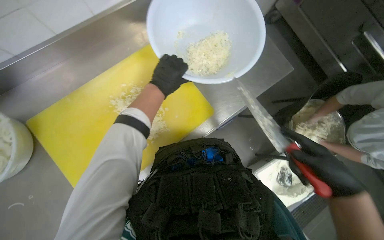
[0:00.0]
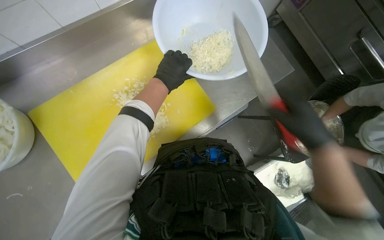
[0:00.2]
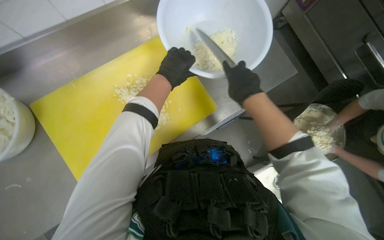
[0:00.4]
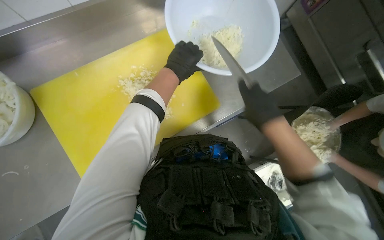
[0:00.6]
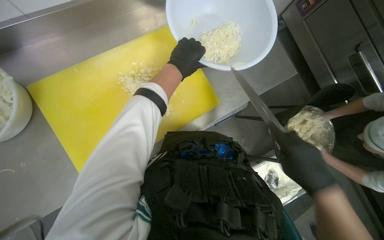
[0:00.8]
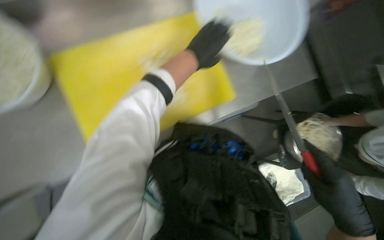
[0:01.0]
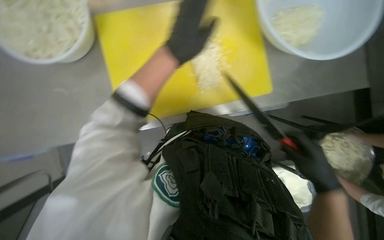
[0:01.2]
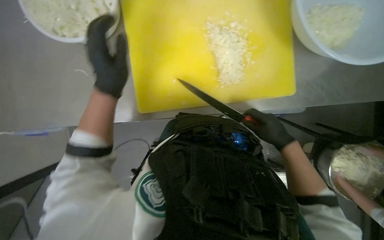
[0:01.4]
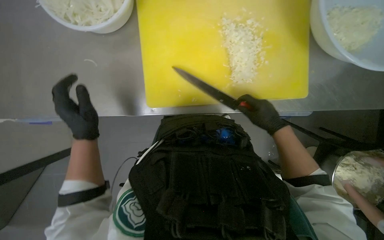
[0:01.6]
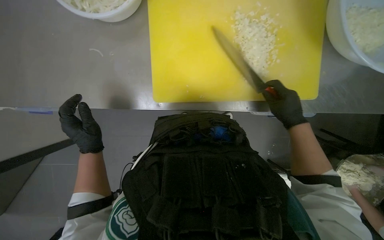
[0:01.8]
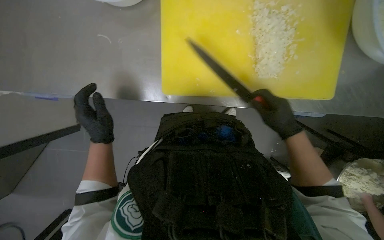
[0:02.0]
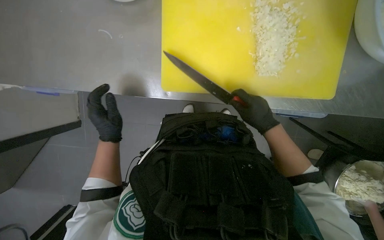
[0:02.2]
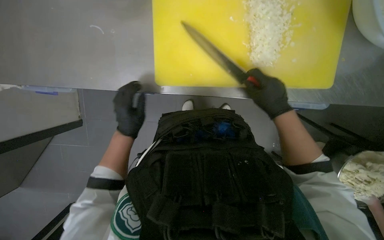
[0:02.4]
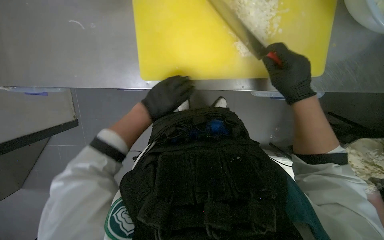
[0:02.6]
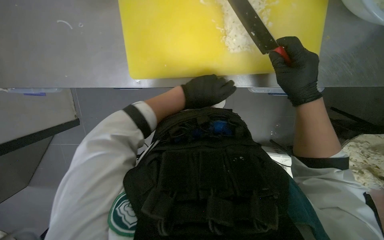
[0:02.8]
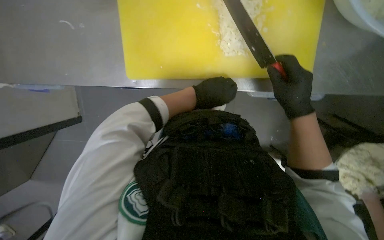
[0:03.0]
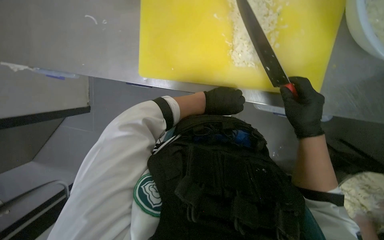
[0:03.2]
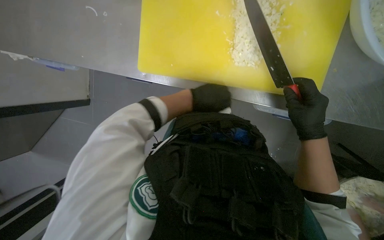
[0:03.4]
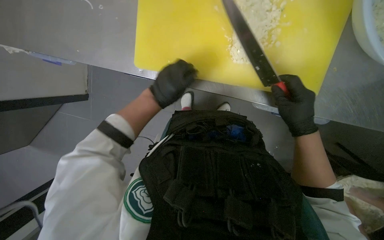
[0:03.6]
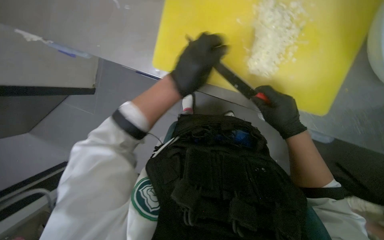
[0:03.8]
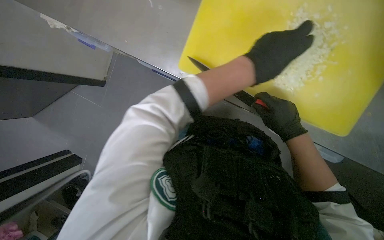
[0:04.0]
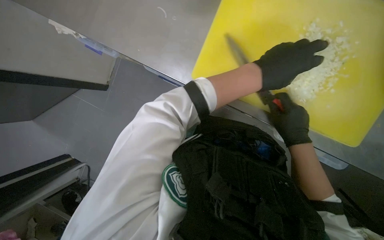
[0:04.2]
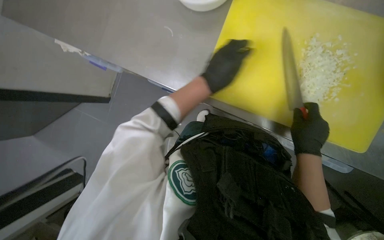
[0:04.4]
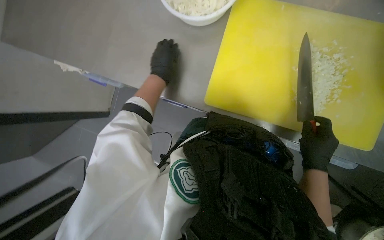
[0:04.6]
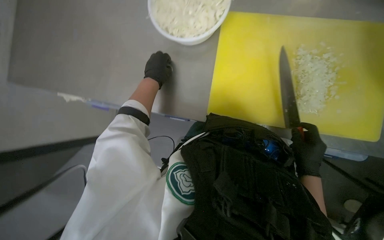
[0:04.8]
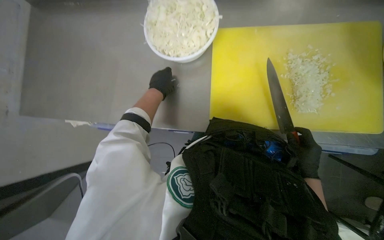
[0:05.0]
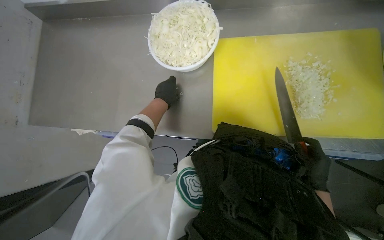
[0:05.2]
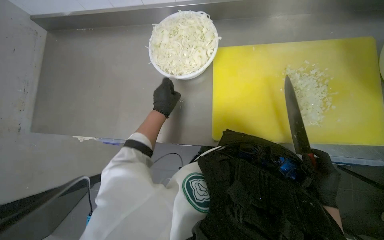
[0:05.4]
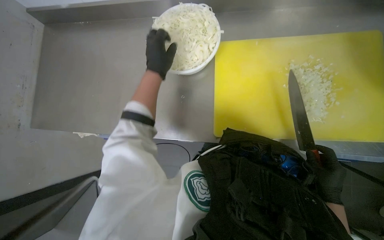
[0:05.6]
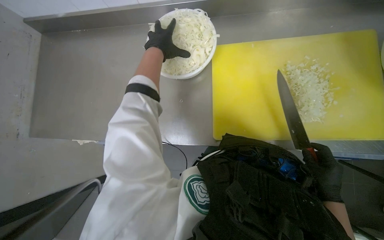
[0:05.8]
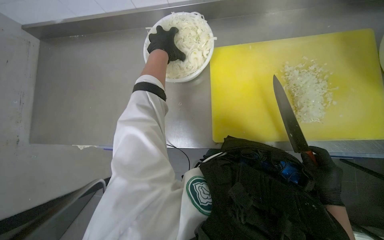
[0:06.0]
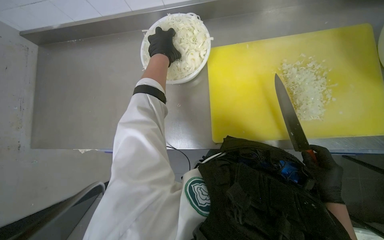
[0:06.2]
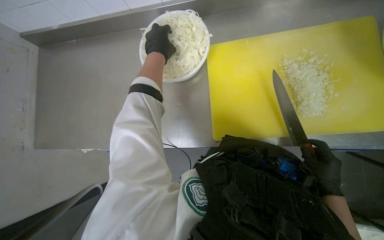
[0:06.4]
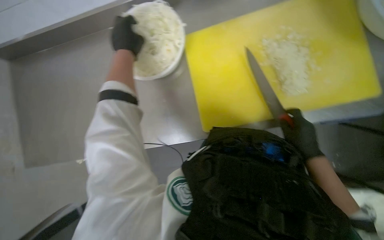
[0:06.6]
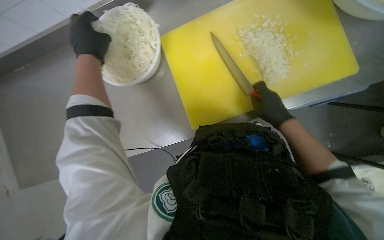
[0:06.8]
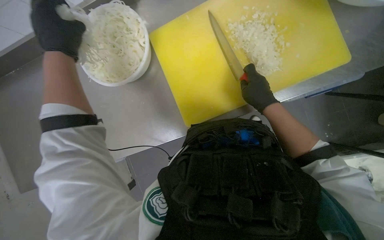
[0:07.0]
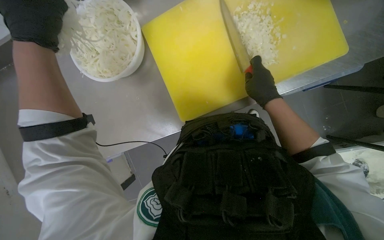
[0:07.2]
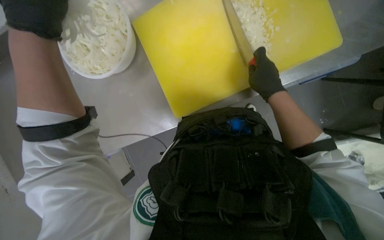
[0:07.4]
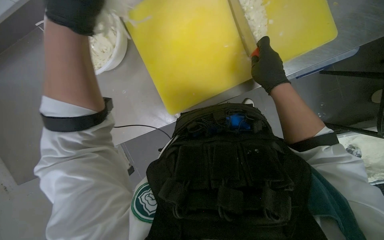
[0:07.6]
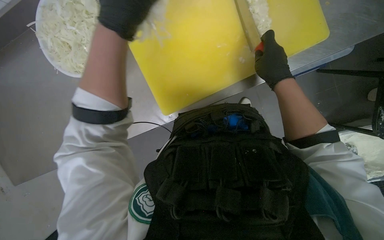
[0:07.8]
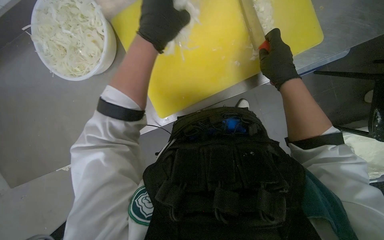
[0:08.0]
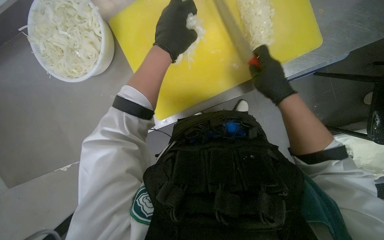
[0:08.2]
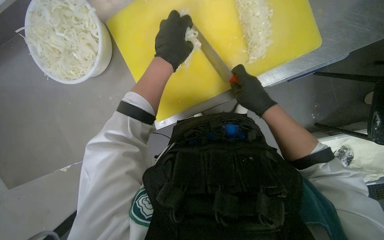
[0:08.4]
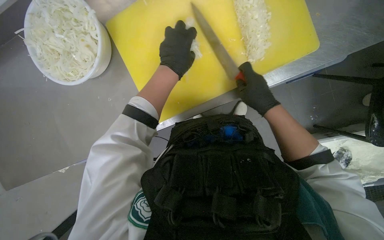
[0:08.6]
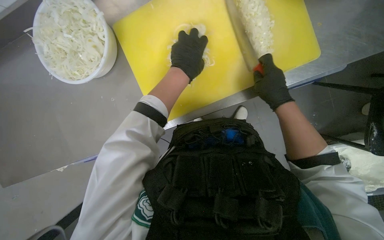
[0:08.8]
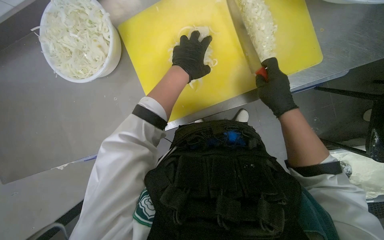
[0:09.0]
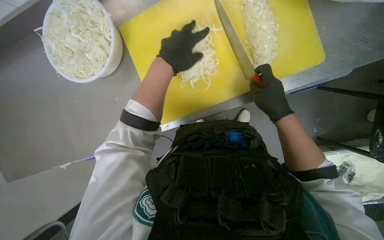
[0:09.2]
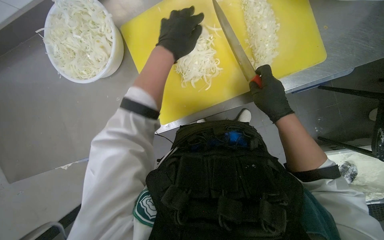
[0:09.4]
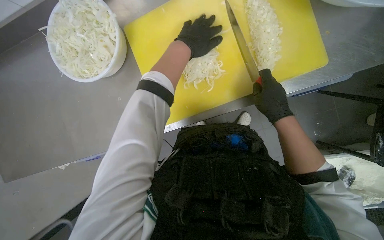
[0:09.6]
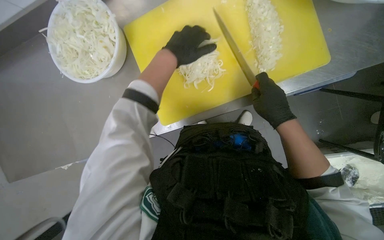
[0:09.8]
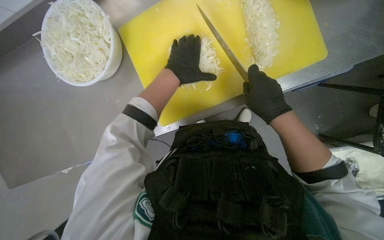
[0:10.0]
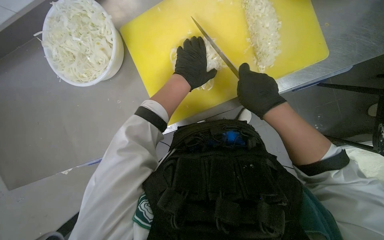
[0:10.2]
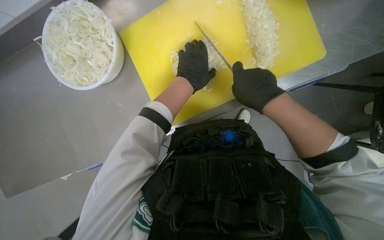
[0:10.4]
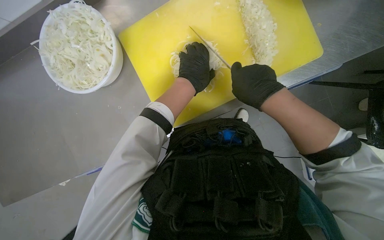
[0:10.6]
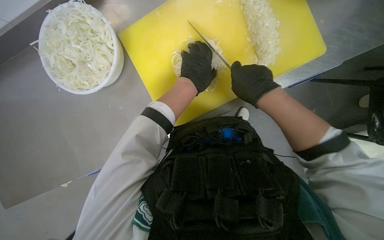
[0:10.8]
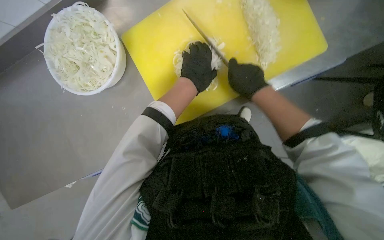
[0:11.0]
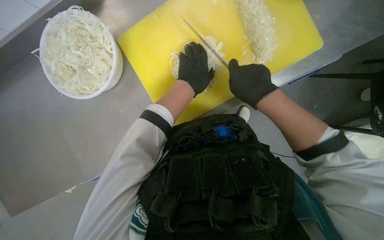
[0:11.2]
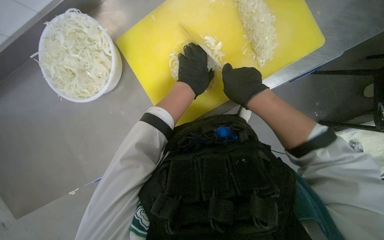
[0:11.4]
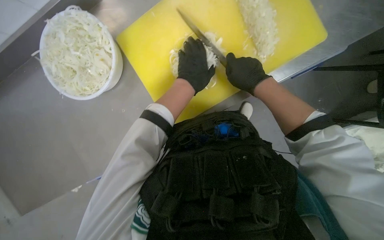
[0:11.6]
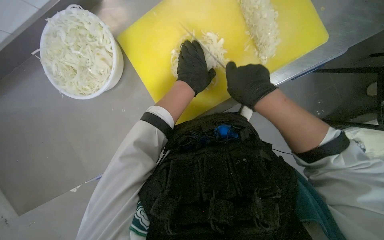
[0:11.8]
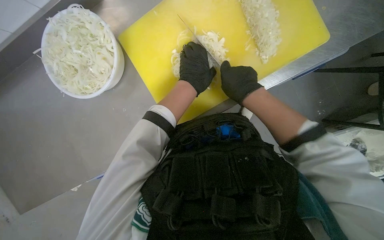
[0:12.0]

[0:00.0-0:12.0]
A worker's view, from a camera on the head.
Job: preparing food.
The whole recording: Chopping onions. The worker continues chopping onions on a yellow cutting board, then transfers them to a bowl and gets more onions to chop.
0:00.0 to 0:01.6: The left hand travels down the picture and to the left by roughly 40 cm; the right hand swings up and down the picture, about 25 cm each way, with 2 reversals.
0:01.6 to 0:03.0: The left hand shifts some 25 cm to the right.
0:03.0 to 0:04.4: The scene rotates clockwise by about 30 degrees. The left hand goes to the right and returns, some 10 cm each way.
0:04.4 to 0:06.0: The view tips upward by about 20 degrees. The left hand moves up the picture and to the left, some 30 cm; the right hand moves down the picture, approximately 10 cm.
0:06.0 to 0:07.6: The wearer looks about 15 degrees further downward. The left hand goes approximately 10 cm nearer to the camera. Meanwhile the right hand heads up the picture, covering some 10 cm.
0:07.6 to 0:09.0: The left hand travels to the right and farther from the camera by some 25 cm.
0:09.0 to 0:10.4: The right hand is displaced to the left by some 10 cm.
0:10.4 to 0:12.0: The hands work in one place, with small movements.

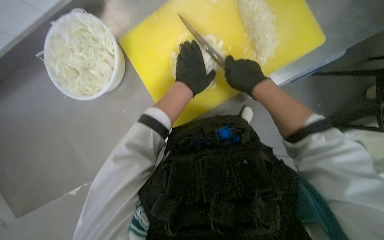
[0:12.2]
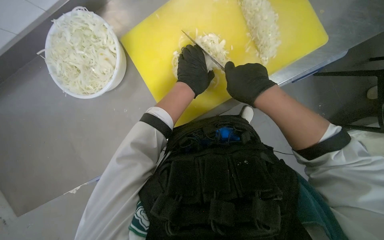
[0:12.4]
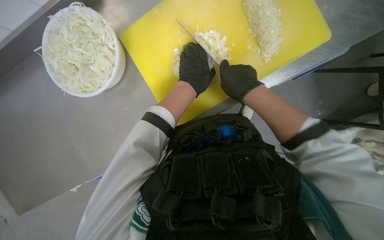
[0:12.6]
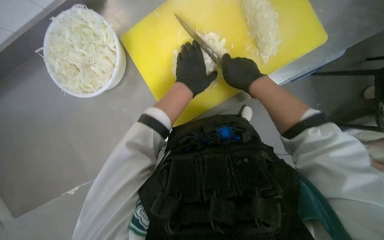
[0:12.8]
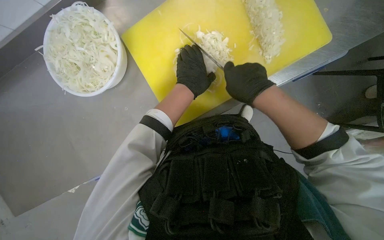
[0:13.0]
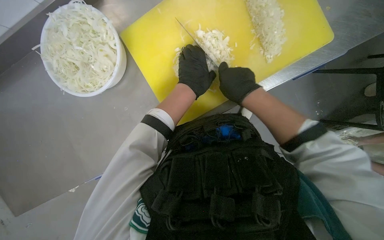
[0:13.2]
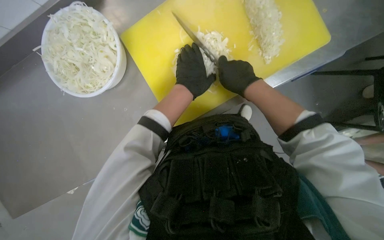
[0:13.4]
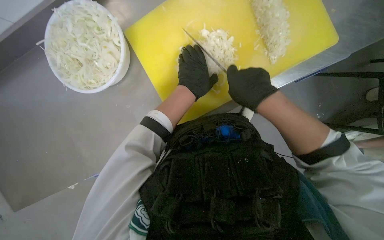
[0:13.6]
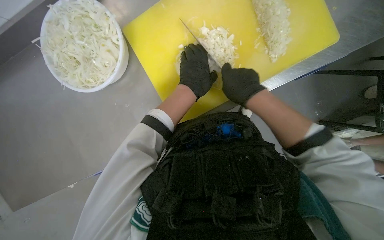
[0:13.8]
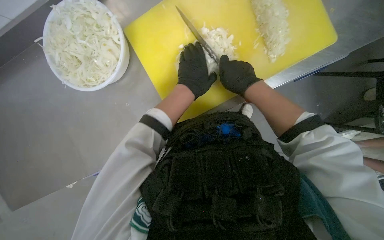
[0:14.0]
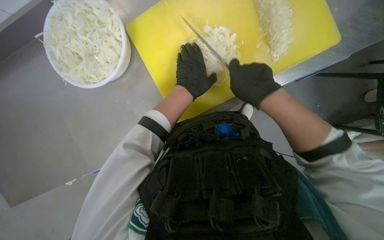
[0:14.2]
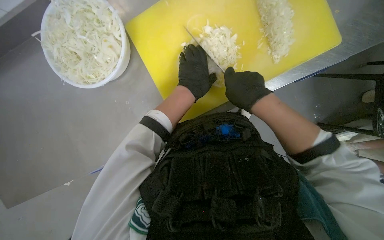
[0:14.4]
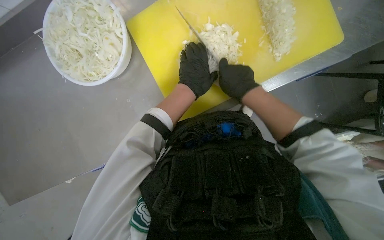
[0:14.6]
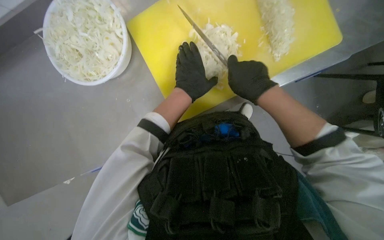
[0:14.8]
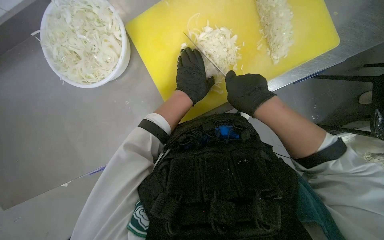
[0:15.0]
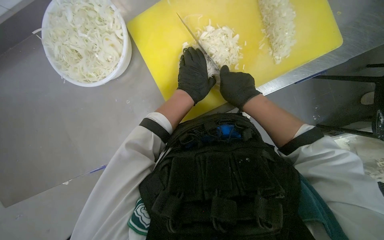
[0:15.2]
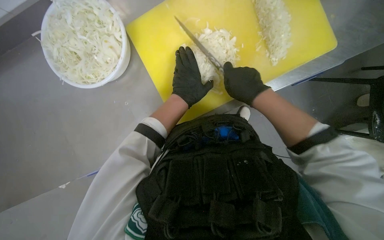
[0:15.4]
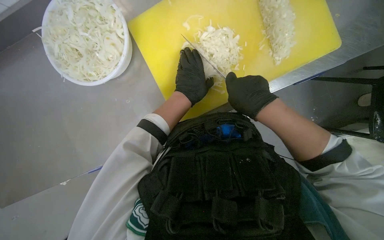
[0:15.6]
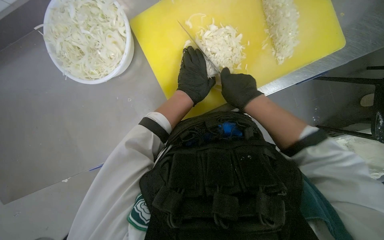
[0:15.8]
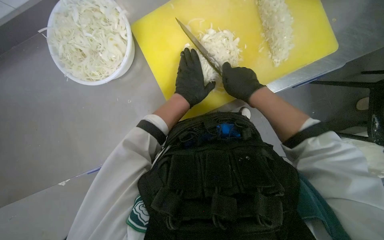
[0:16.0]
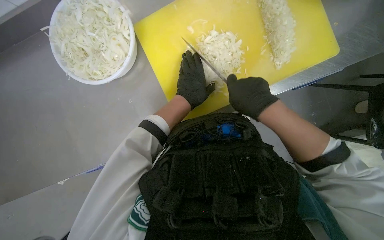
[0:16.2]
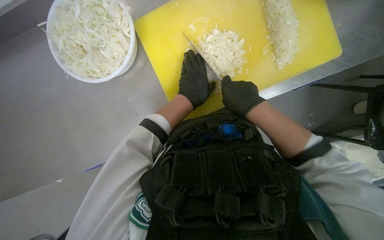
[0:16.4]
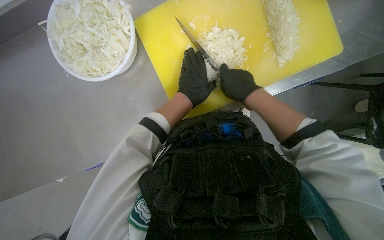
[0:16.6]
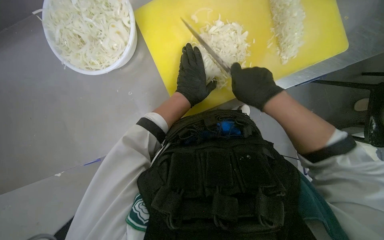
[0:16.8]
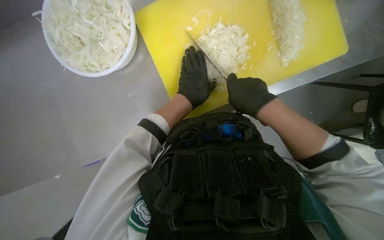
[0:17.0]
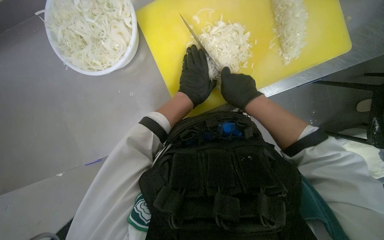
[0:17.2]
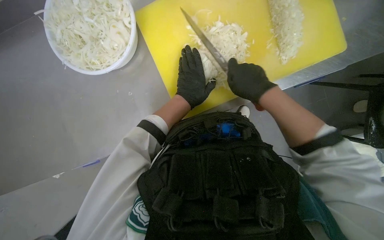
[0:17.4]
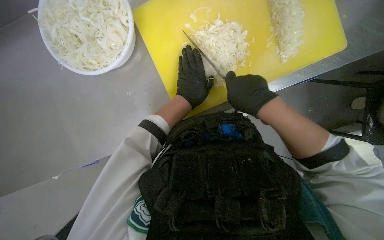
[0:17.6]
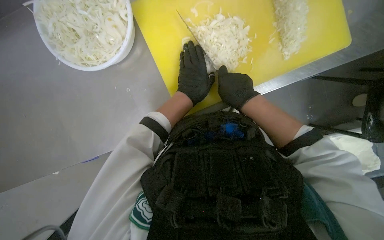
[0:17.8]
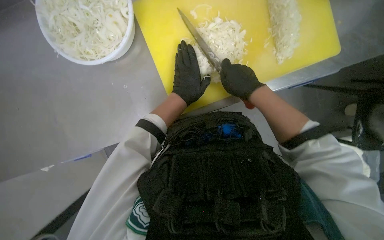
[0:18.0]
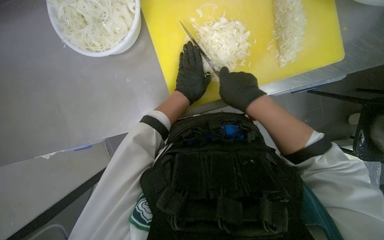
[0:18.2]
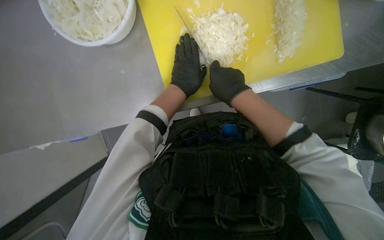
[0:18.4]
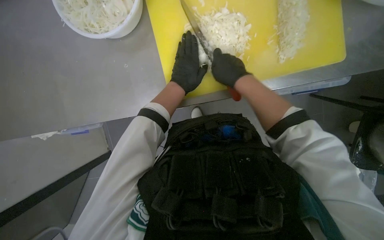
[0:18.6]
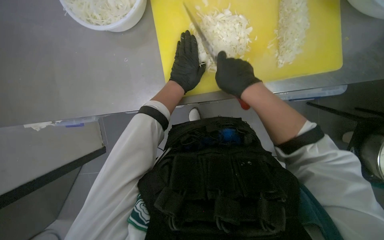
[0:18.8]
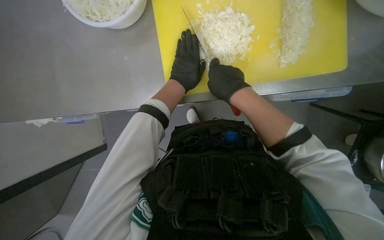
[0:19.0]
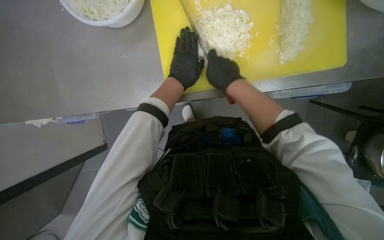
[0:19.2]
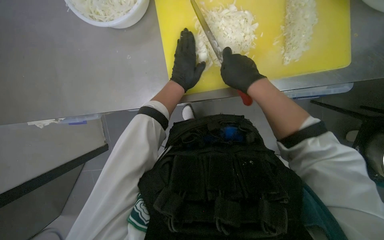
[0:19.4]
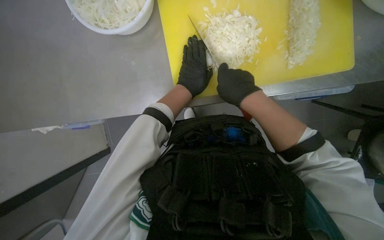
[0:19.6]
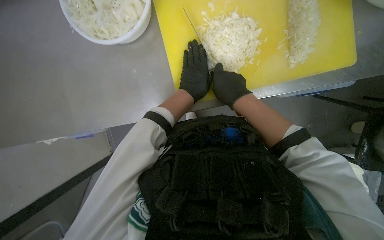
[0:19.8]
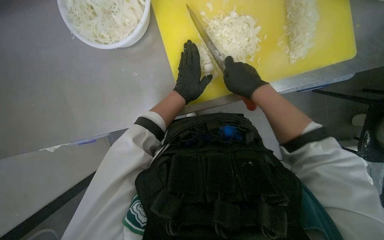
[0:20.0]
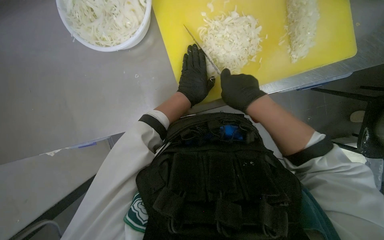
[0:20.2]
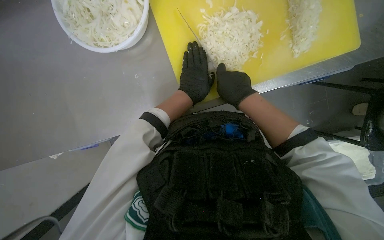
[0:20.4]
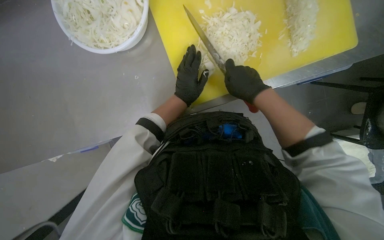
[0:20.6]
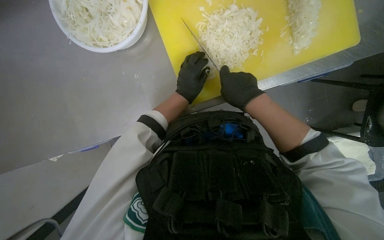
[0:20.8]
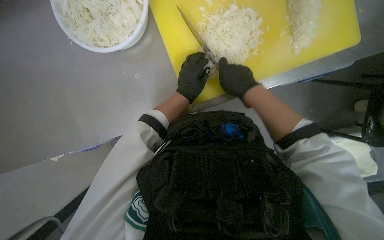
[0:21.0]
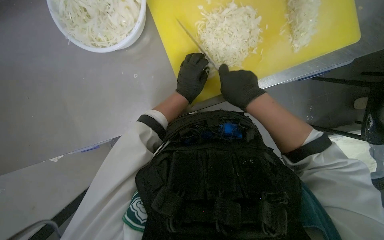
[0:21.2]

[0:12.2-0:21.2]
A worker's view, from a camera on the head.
Job: preparing food.
The whole recording: Chopping onions. The worker continues chopping onions on a yellow cutting board, then transfers them to a bowl and gets more onions to chop.
0:12.2 to 0:16.6: The hands are busy where they are.
0:16.6 to 0:18.2: The hands are busy where they are.
0:18.2 to 0:21.2: The hands are busy where they are.
